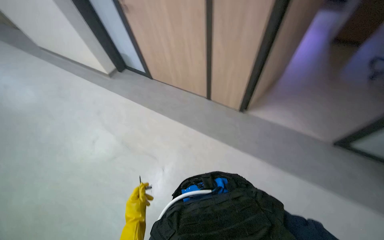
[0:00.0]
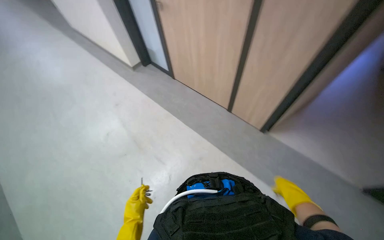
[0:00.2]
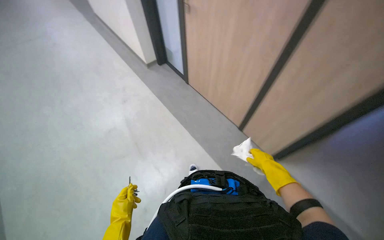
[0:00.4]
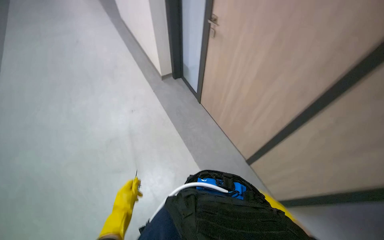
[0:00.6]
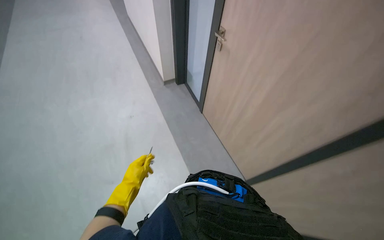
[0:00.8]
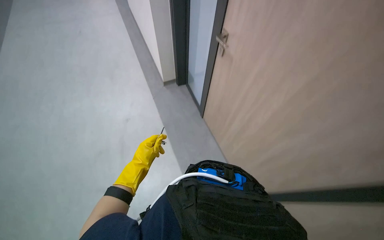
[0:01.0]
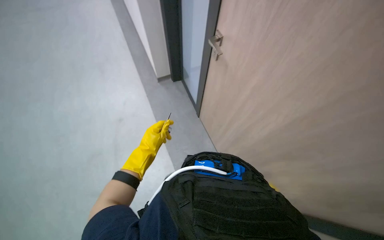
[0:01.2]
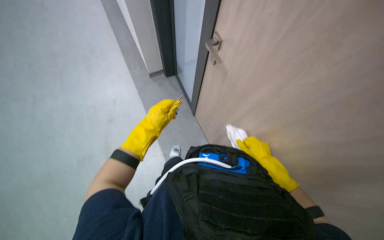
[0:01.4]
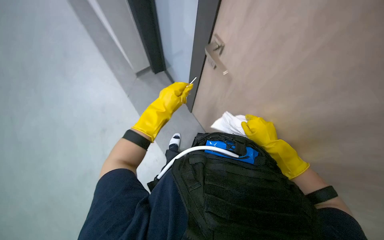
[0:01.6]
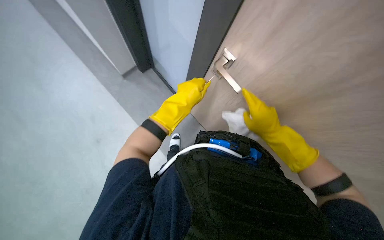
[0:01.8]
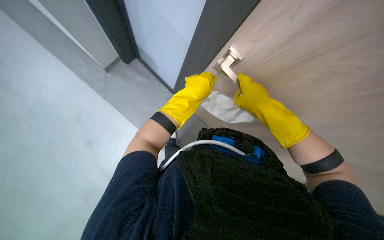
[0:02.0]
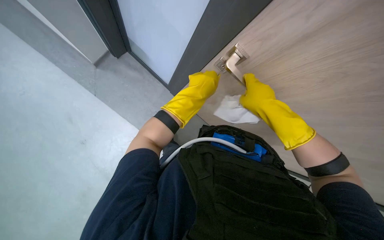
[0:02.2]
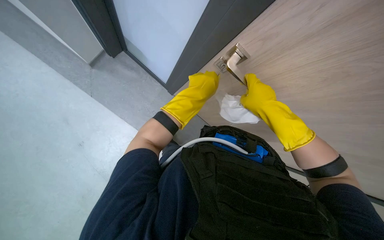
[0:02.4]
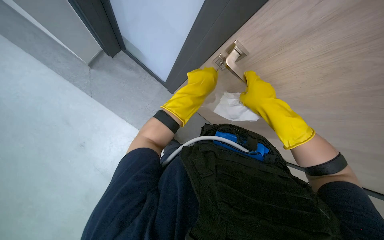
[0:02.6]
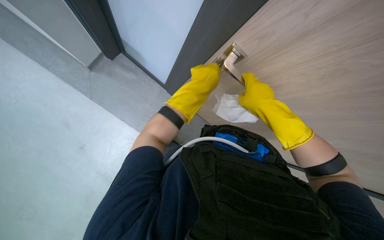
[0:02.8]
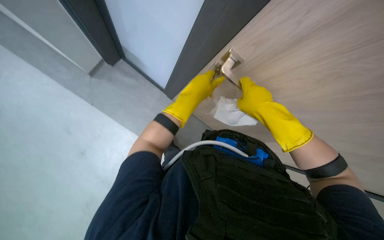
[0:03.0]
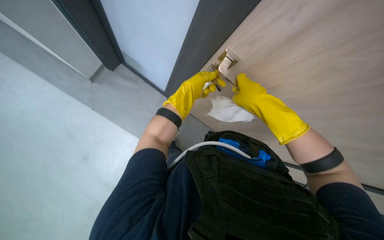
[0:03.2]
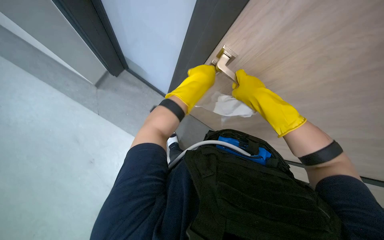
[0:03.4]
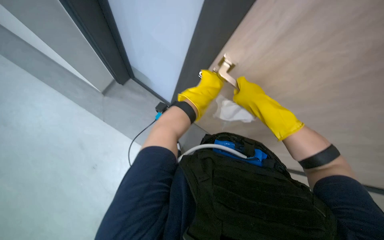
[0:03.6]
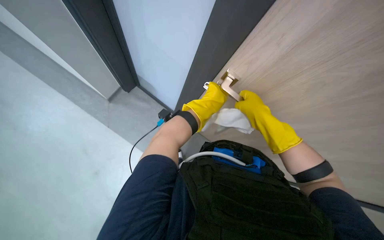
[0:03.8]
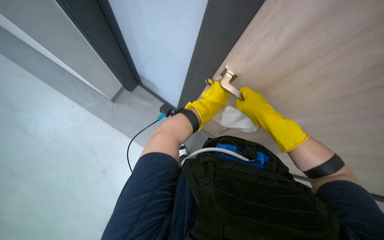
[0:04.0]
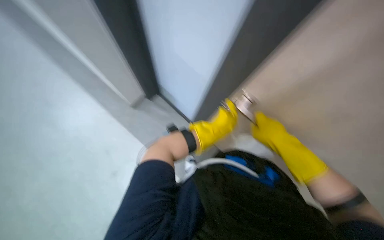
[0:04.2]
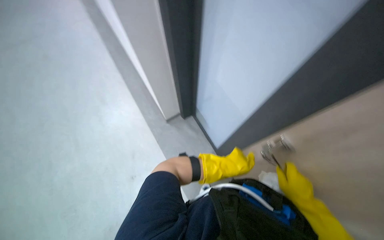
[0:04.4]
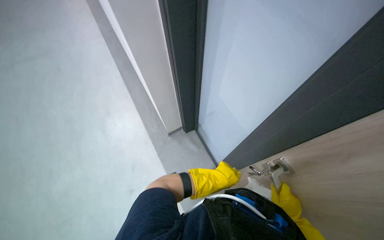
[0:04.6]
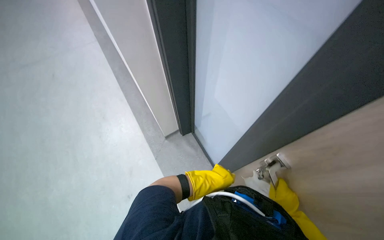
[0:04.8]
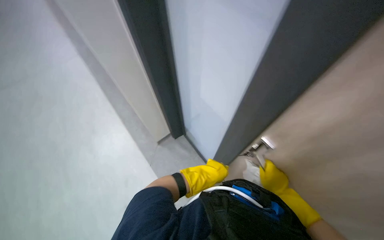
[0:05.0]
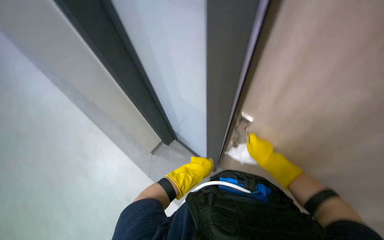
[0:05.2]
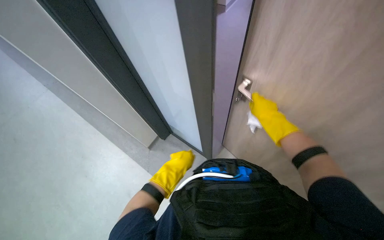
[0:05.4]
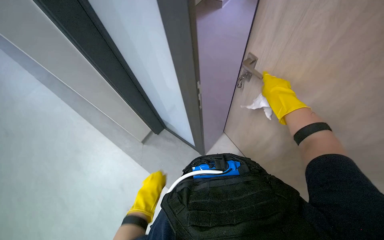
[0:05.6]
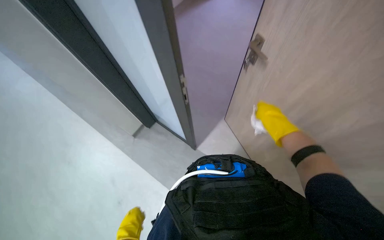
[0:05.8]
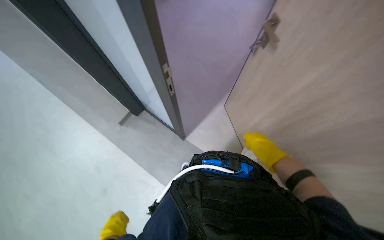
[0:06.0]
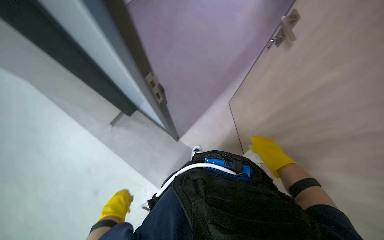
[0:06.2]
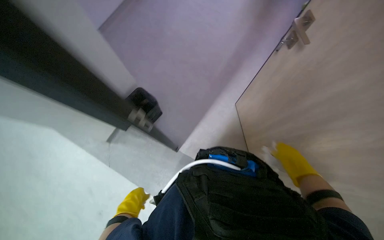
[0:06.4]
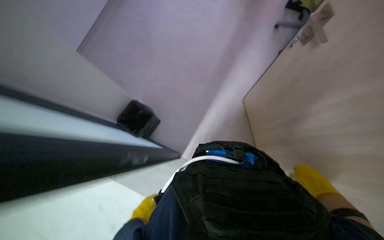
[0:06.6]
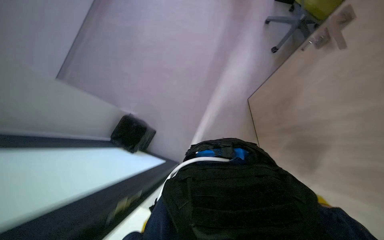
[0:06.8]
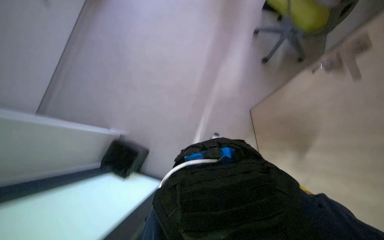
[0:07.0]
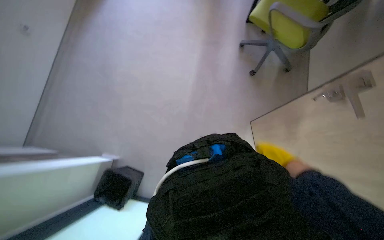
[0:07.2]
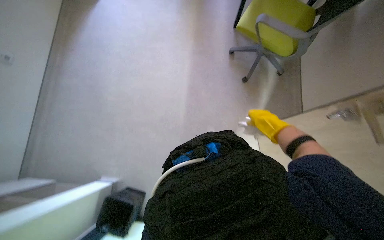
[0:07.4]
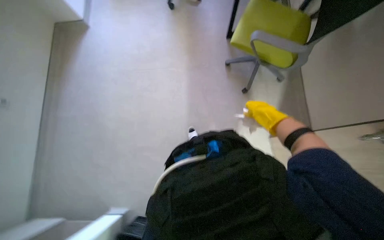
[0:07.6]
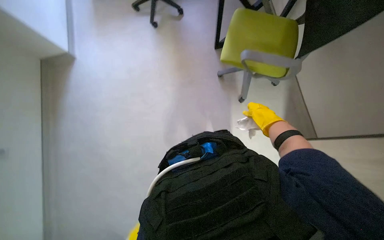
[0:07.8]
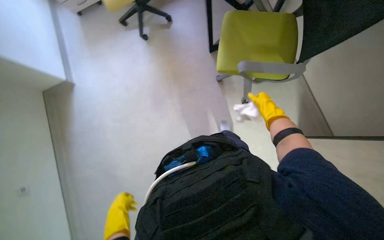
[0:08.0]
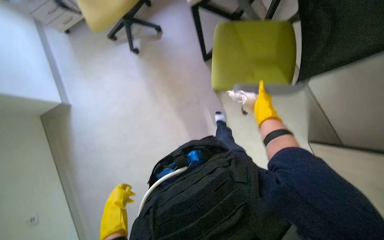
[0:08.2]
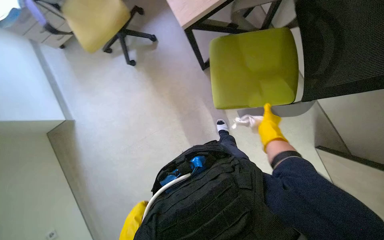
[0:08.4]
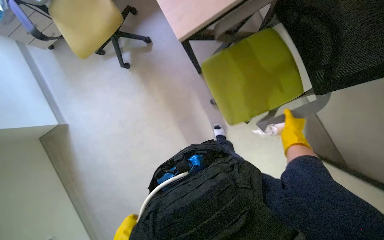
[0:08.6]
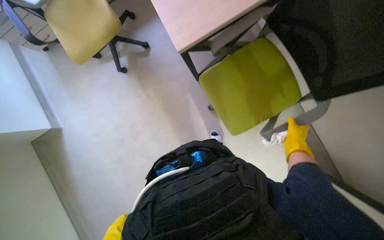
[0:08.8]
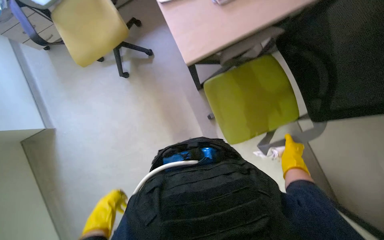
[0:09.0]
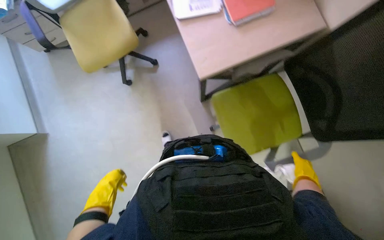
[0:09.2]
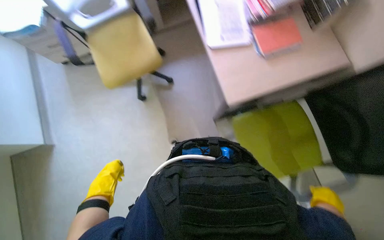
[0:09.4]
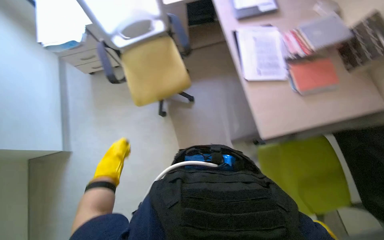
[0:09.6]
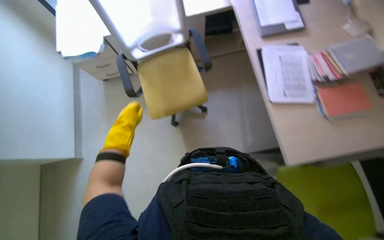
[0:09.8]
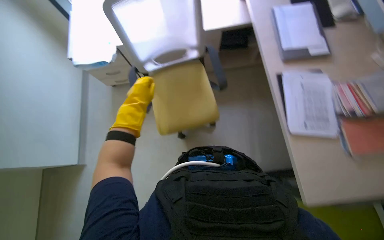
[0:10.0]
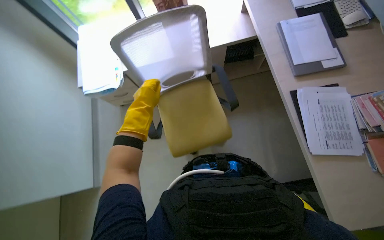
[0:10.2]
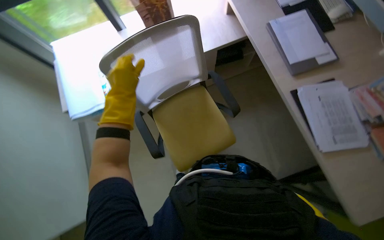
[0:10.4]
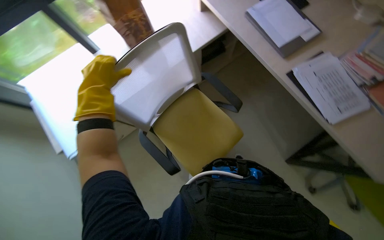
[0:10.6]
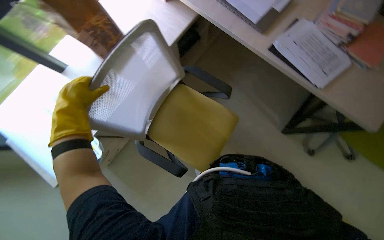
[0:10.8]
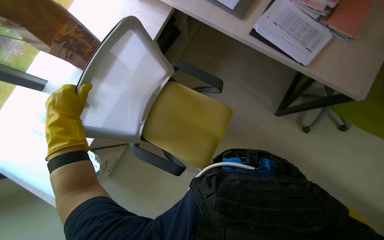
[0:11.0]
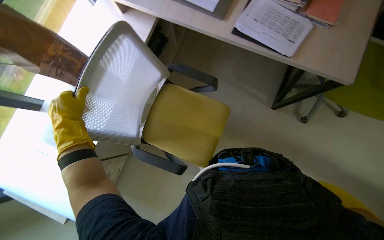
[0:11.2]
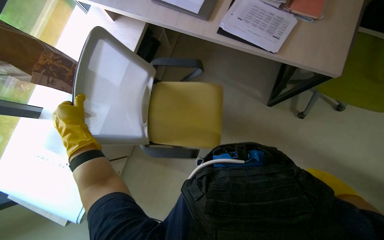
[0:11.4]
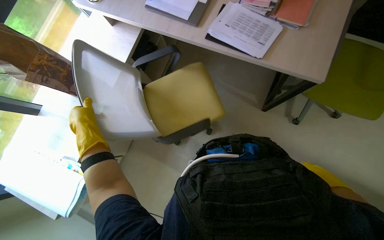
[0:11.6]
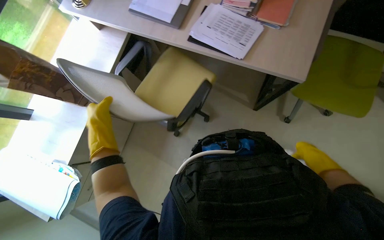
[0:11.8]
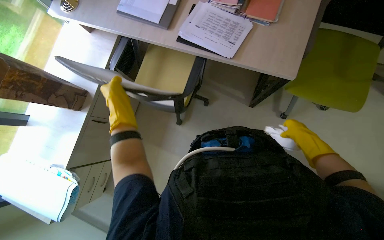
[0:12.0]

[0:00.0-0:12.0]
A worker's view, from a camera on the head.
Job: wiping surfaces.
The whole recording: Wiping office desk surface. The worker wipes the office desk surface, moving a keyboard, mouse, and bottle.
0:00.0 to 0:01.6: The wearer looks roughly 15 degrees further upward. The scene rotates clockwise by approximately 40 degrees.
0:03.0 to 0:04.4: The camera is aimed about 15 degrees further to the left. The wearer looks roughly 15 degrees further upward. The left hand travels down the picture and farther from the camera by some 15 cm. The right hand goes approximately 15 cm down the picture.
0:04.4 to 0:06.0: The wearer looks roughly 25 degrees further to the right. The left hand moves to the left, down the picture and nearer to the camera, some 40 cm; the right hand swings up and down the picture, some 40 cm each way, with 2 reversals.
0:06.0 to 0:07.6: The camera pitches upward, by some 20 degrees.
0:07.6 to 0:09.0: The view tips upward by approximately 15 degrees. The right hand goes some 20 cm to the right and down the picture.
0:09.0 to 0:10.4: The camera travels roughly 50 cm. The view tilts about 15 degrees upward.
0:10.4 to 0:12.0: The head turns to the right by some 55 degrees.

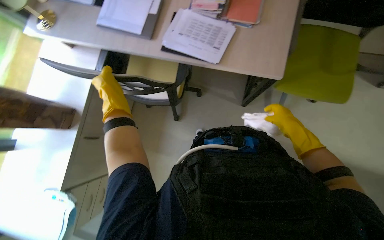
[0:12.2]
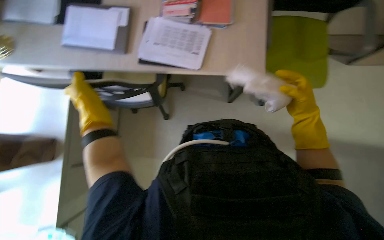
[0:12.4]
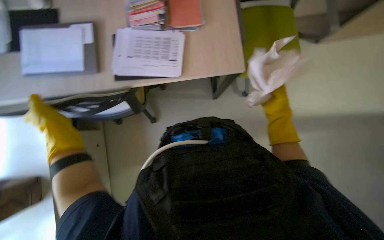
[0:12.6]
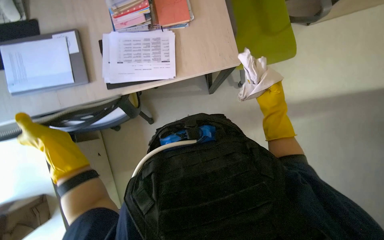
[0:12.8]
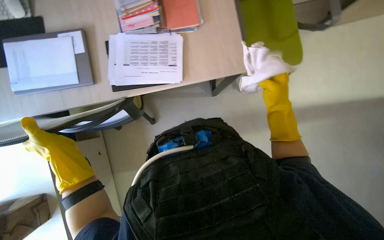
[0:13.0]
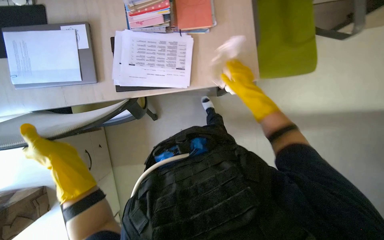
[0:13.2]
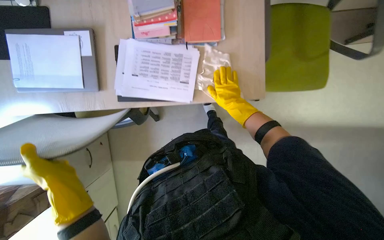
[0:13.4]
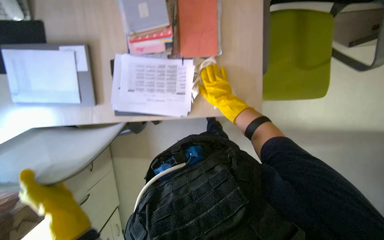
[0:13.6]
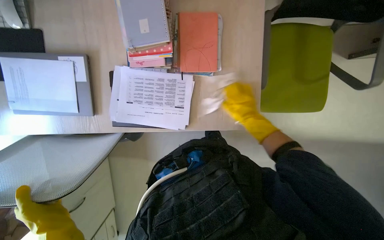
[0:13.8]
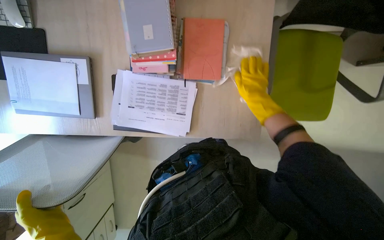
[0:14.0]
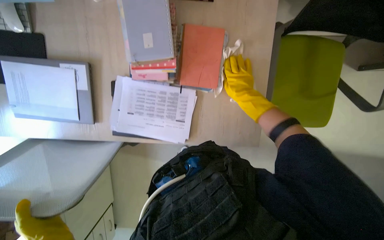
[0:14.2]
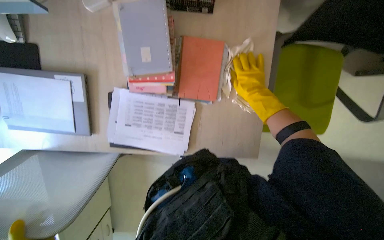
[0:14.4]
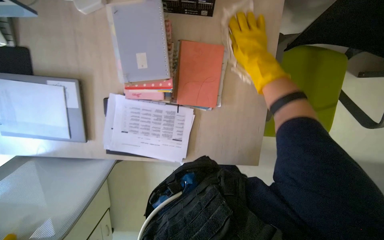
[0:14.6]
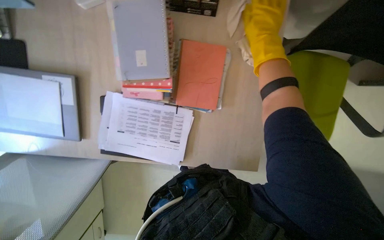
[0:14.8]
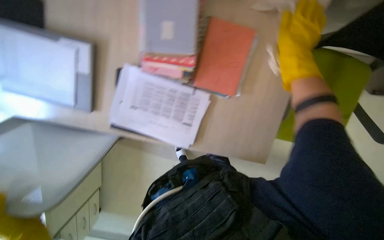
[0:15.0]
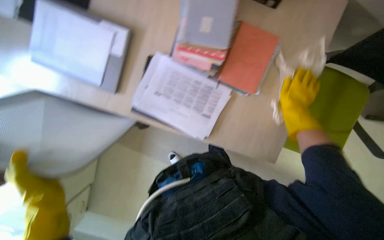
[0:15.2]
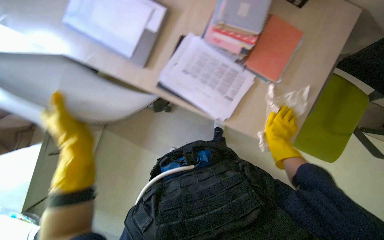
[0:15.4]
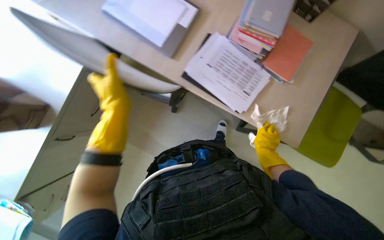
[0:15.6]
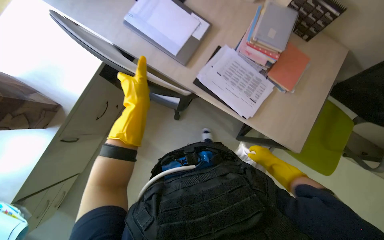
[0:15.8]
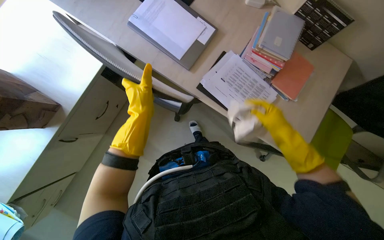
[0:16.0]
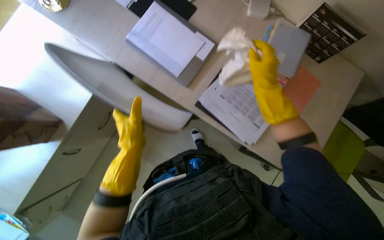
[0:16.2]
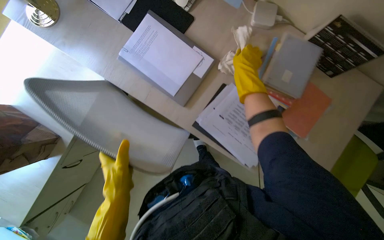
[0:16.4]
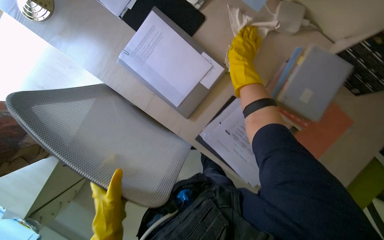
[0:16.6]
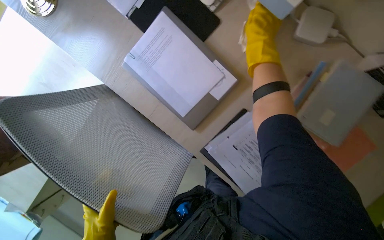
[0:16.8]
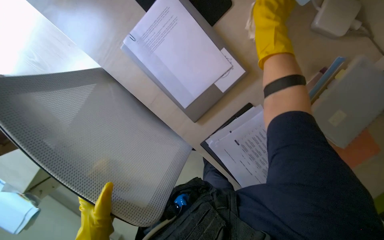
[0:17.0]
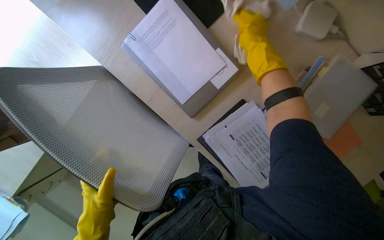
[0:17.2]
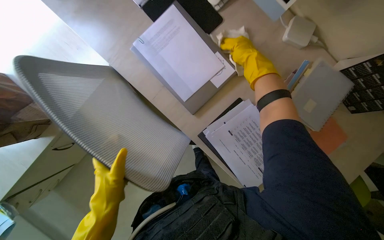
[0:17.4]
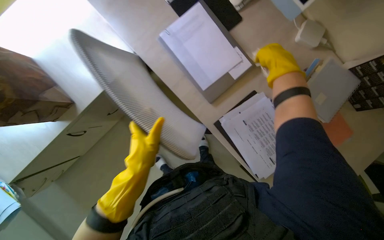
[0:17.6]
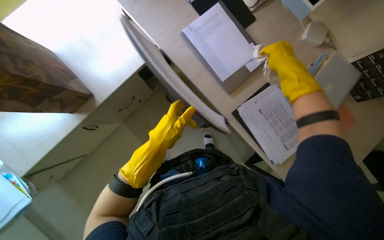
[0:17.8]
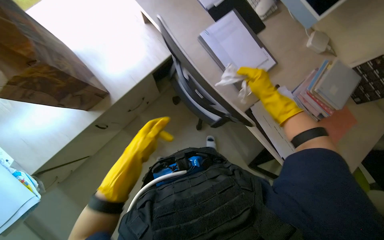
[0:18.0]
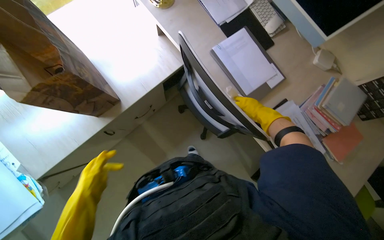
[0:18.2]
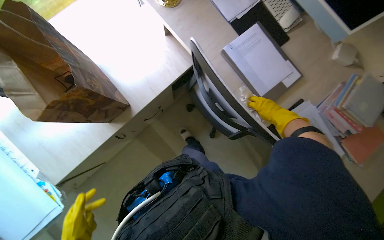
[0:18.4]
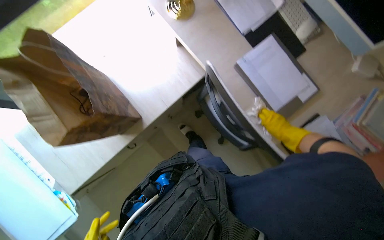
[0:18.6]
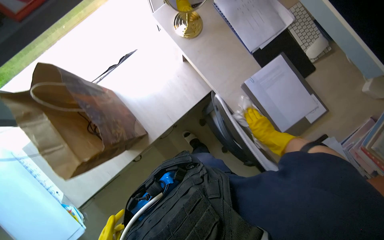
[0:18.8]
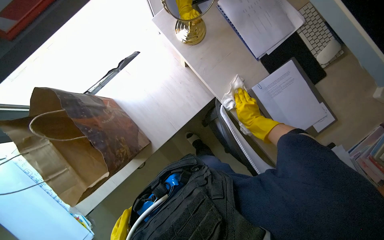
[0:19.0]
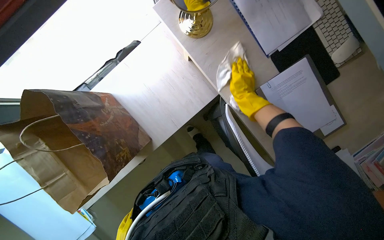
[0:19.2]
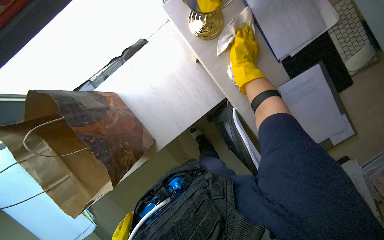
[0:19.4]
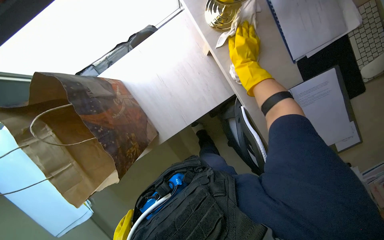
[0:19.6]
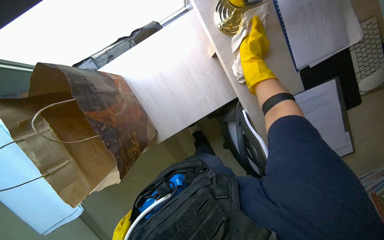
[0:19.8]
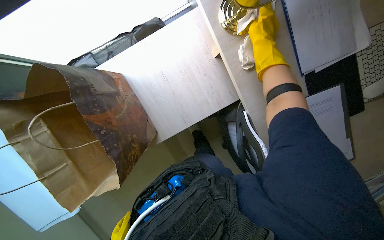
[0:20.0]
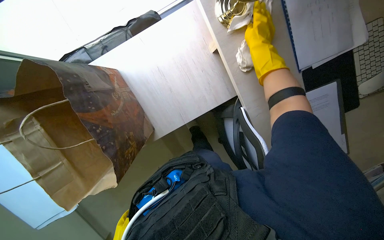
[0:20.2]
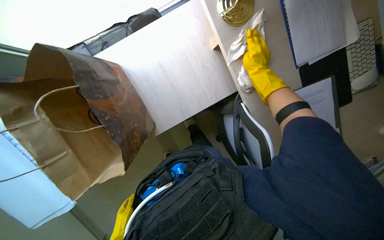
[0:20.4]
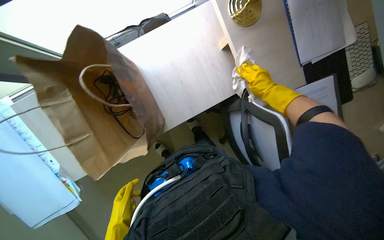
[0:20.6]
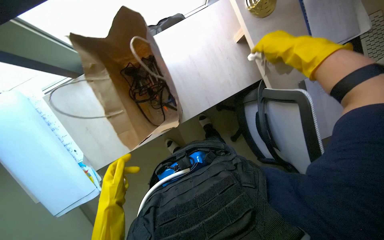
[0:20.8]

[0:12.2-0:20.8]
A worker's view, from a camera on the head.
Job: wiping surfaces.
The whole recording: Wiping office desk surface. The worker wipes the office desk surface, moving a keyboard, mouse, and bottle.
0:12.2 to 0:13.6: The wearer moves about 50 cm. The camera pitches downward, by approximately 15 degrees.
0:13.6 to 0:15.0: The right hand is displaced up the picture by about 30 cm.
0:15.0 to 0:16.6: The right hand moves to the left, roughly 35 cm, and goes down the picture and returns, about 30 cm each way.
0:16.6 to 0:18.0: The camera travels approximately 40 cm.
0:18.0 to 0:19.4: The camera is carried some 50 cm.
0:19.4 to 0:20.8: The right hand shifts roughly 10 cm nearer to the camera, and moves about 15 cm up the picture and comes back.
